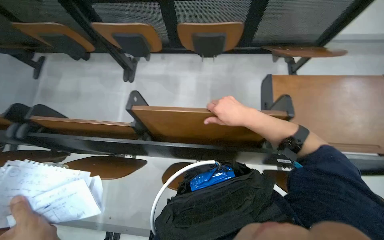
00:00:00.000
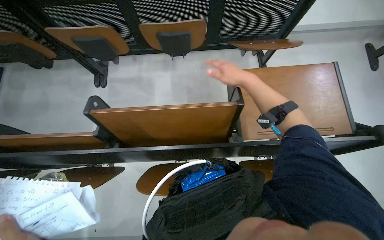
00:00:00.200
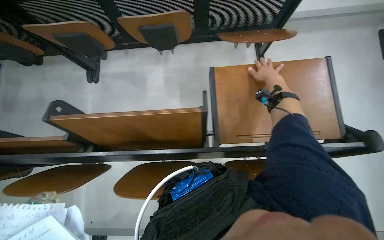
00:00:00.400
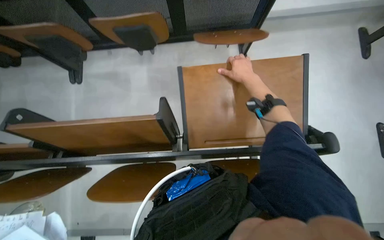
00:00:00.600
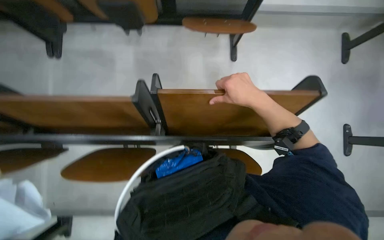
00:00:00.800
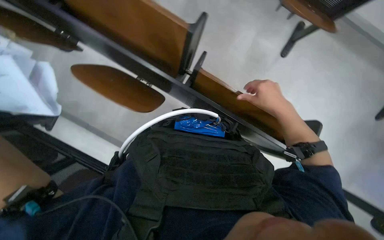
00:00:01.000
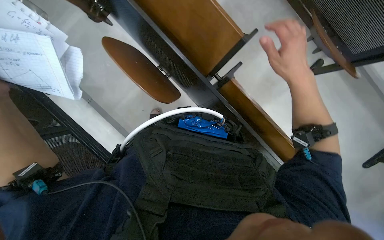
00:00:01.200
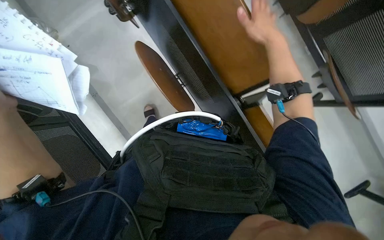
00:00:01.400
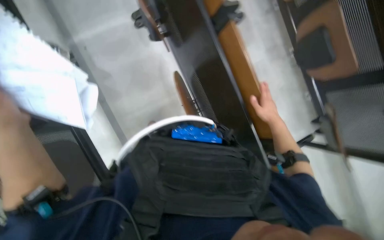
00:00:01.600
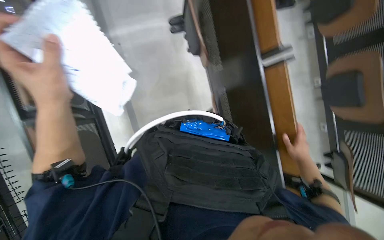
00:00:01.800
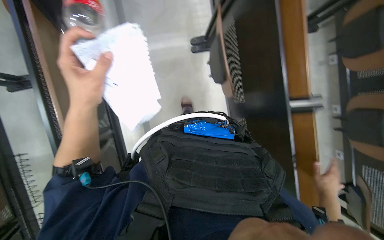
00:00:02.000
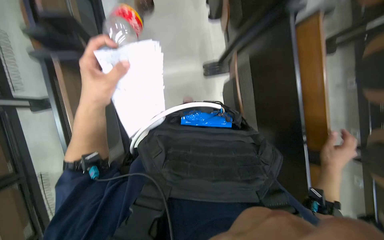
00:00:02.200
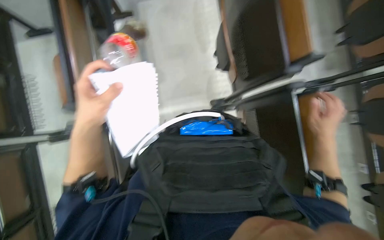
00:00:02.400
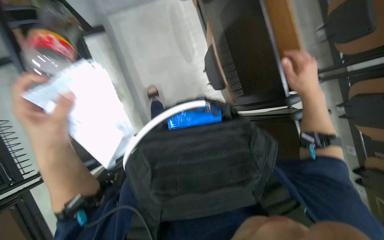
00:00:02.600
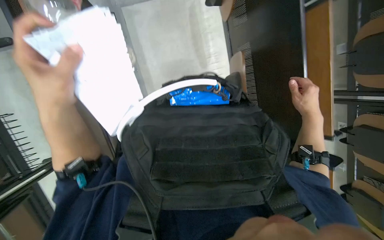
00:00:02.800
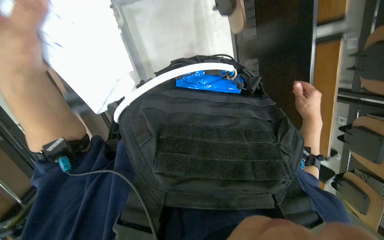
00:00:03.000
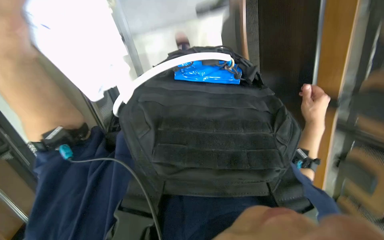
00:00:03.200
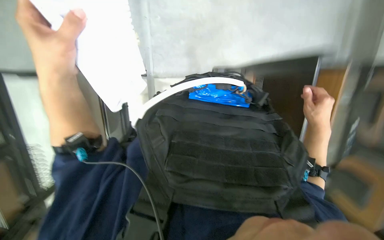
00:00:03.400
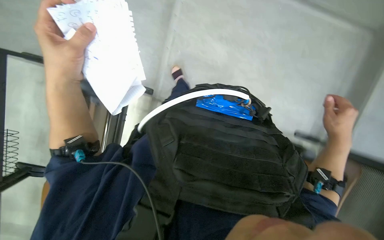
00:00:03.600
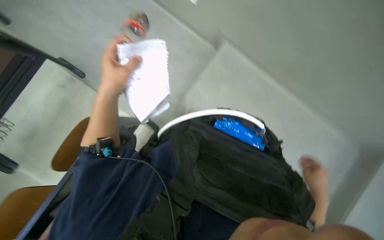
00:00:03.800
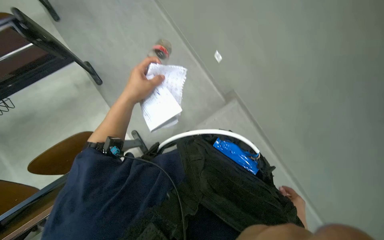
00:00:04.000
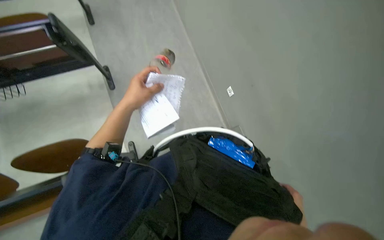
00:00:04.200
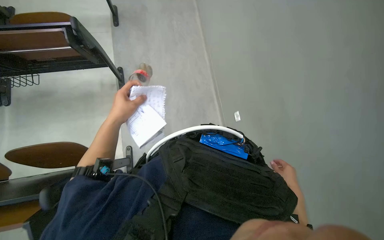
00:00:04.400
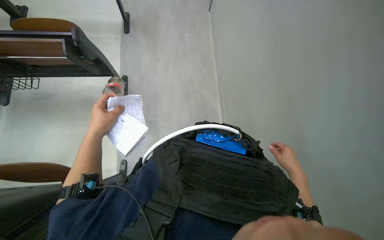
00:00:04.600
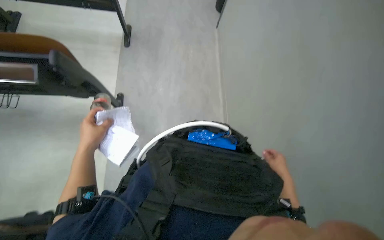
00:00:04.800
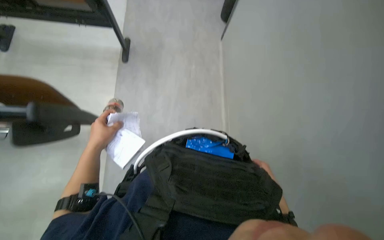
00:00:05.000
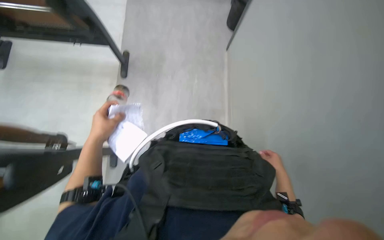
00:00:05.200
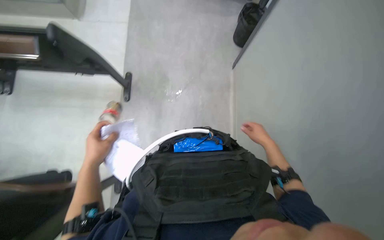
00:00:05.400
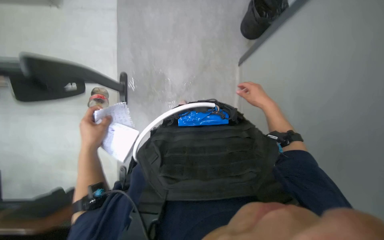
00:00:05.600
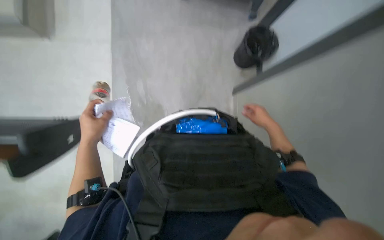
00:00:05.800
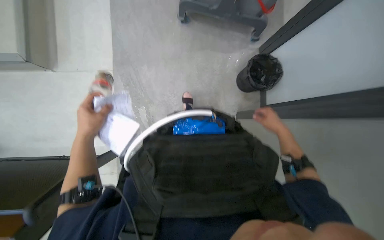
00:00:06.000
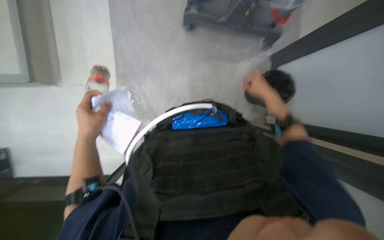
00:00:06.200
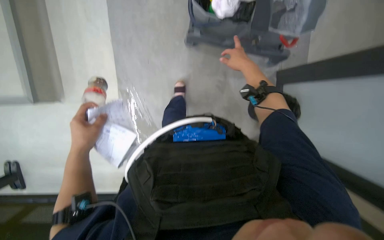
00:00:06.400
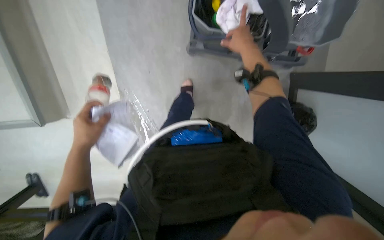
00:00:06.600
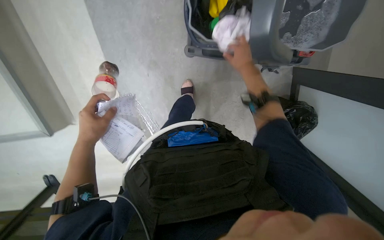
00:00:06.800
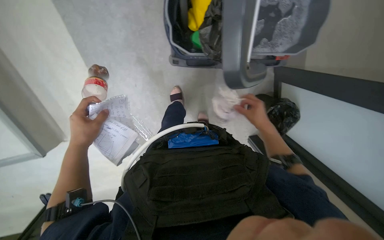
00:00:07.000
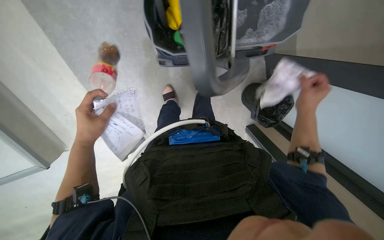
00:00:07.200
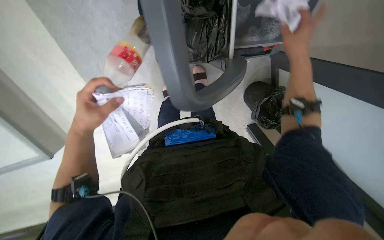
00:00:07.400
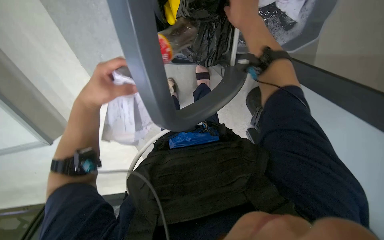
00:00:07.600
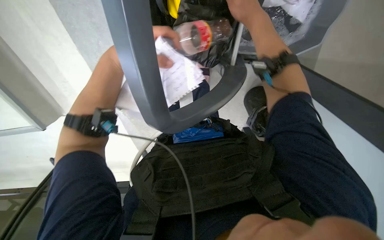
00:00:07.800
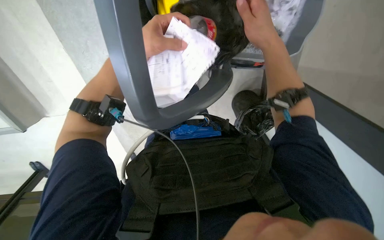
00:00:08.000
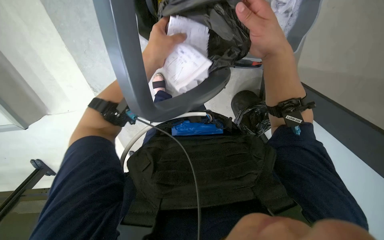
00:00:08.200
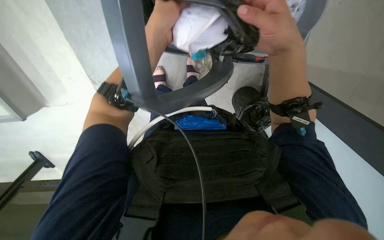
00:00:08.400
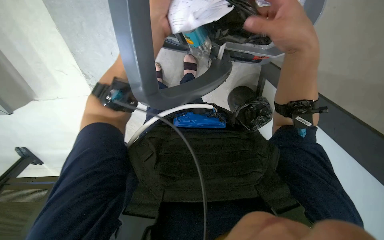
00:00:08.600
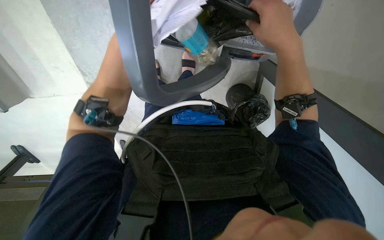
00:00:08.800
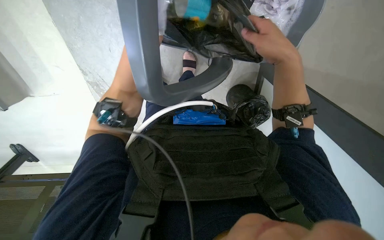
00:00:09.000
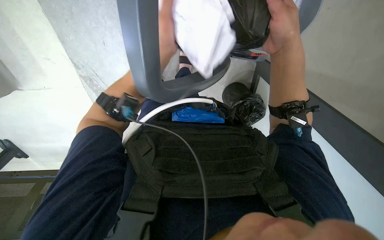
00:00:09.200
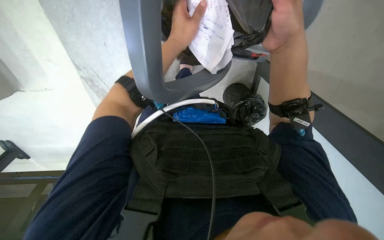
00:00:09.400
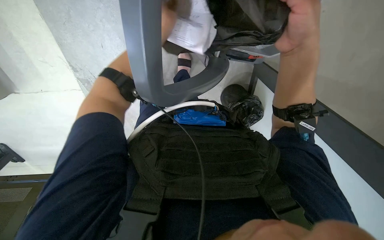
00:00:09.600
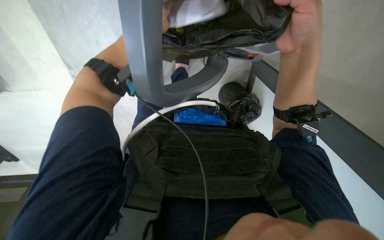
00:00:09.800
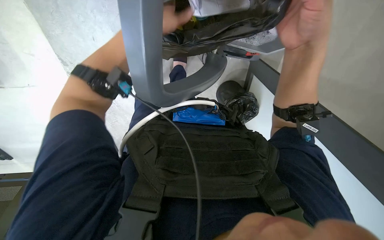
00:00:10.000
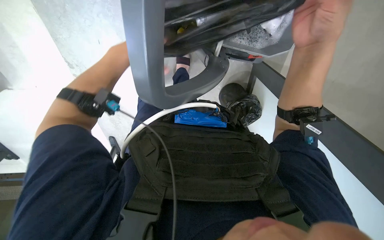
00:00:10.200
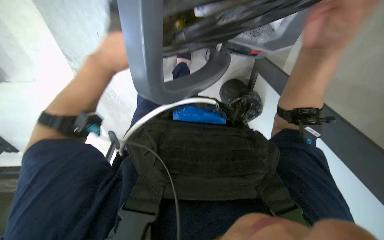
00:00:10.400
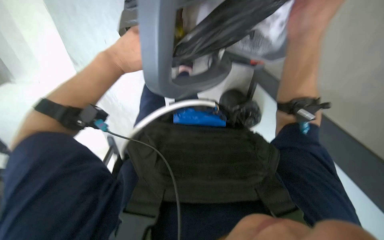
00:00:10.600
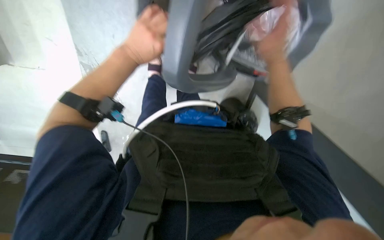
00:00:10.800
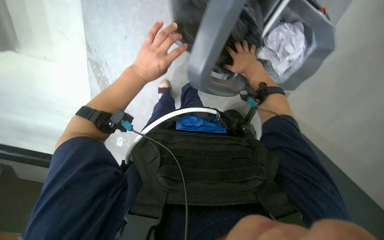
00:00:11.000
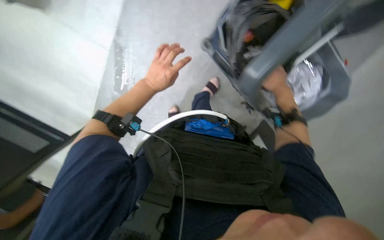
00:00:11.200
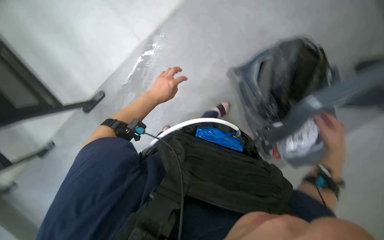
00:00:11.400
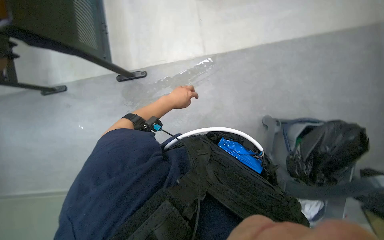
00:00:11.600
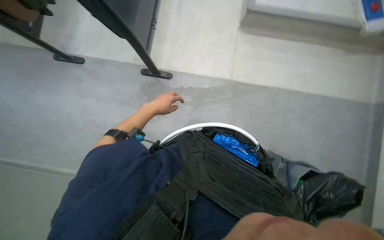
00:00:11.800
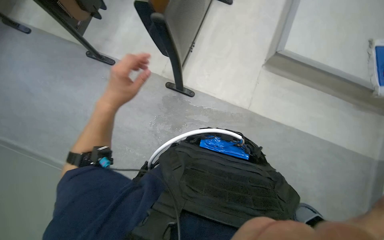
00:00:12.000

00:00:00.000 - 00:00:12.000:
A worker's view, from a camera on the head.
Job: organizing items.
The whole recording: Organizing classroom desks. The worker adjusts desks and collects trash from them, disposing of it into a cart.
00:00:00.000 - 00:00:01.600: The wearer looks approximately 15 degrees further downward.
00:00:01.600 - 00:00:03.000: The view swings some 25 degrees to the left. The camera pitches upward, by about 20 degrees.
00:00:03.000 - 00:00:04.400: The view tilts about 25 degrees upward. The scene rotates clockwise by some 40 degrees.
00:00:04.400 - 00:00:06.000: The left hand moves roughly 5 cm down the picture and comes back; the right hand goes up and down the picture, some 25 cm each way, reversing 2 times.
00:00:06.000 - 00:00:07.600: The right hand goes up and down the picture, roughly 25 cm each way, reversing 2 times, while the left hand travels up the picture by approximately 15 cm.
00:00:07.600 - 00:00:09.000: The right hand goes roughly 15 cm down the picture; the left hand travels to the right and up the picture by some 25 cm.
00:00:09.000 - 00:00:10.400: The left hand moves to the left and down the picture, some 15 cm.
00:00:10.400 - 00:00:12.000: The camera pitches upward, by about 30 degrees. The scene rotates clockwise by about 25 degrees.

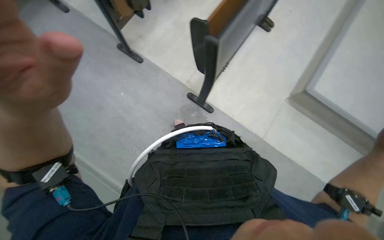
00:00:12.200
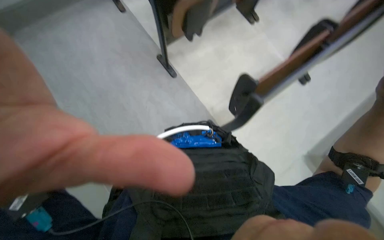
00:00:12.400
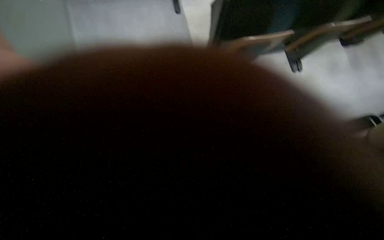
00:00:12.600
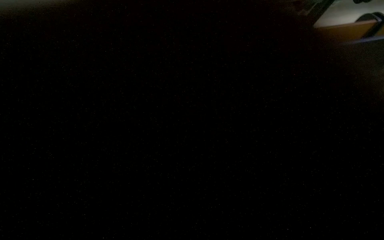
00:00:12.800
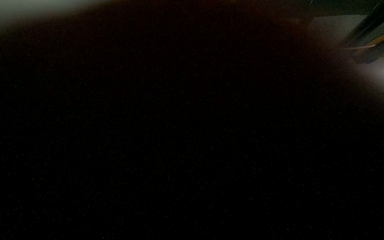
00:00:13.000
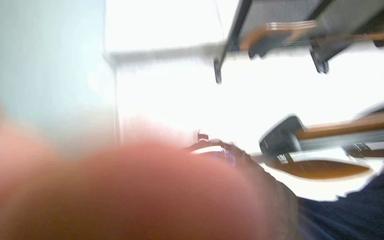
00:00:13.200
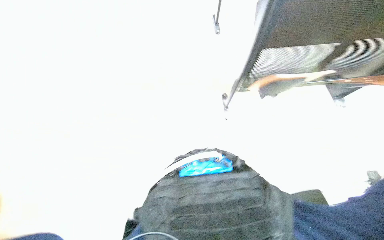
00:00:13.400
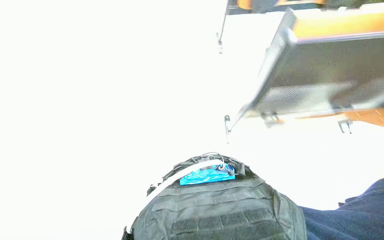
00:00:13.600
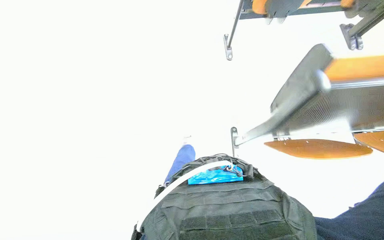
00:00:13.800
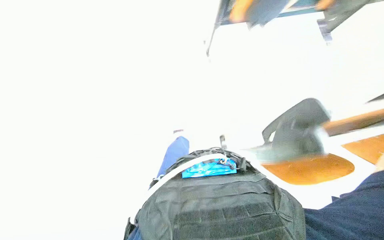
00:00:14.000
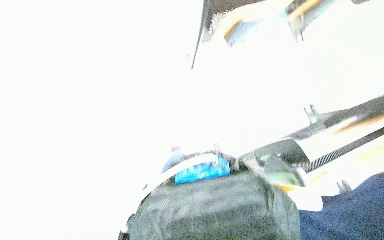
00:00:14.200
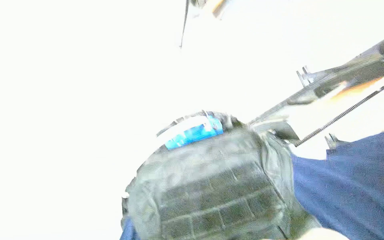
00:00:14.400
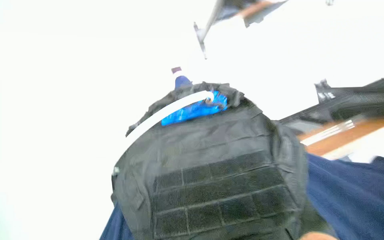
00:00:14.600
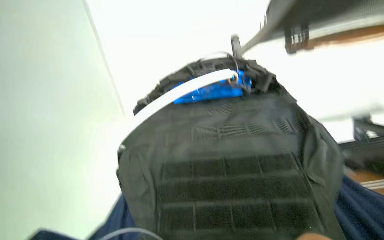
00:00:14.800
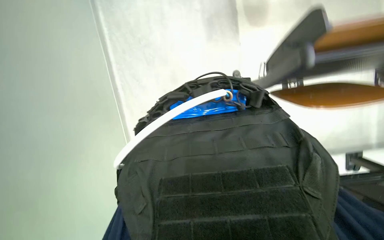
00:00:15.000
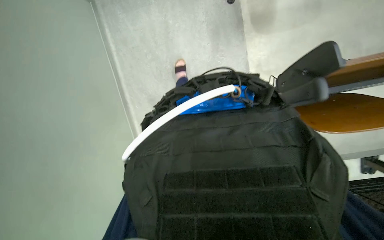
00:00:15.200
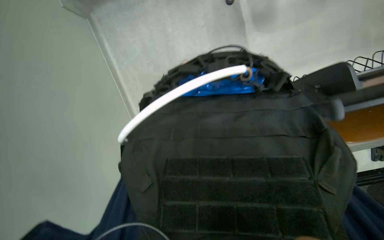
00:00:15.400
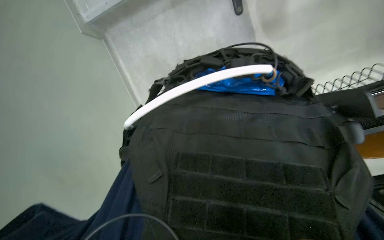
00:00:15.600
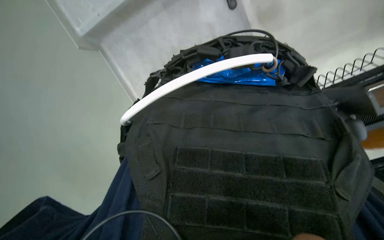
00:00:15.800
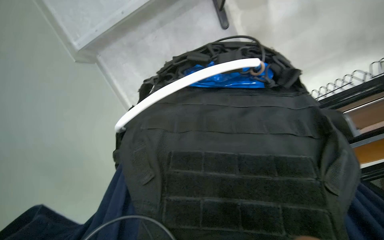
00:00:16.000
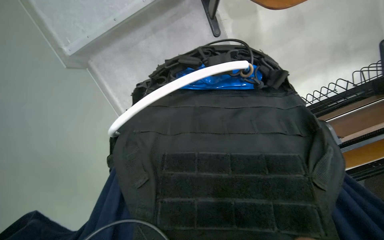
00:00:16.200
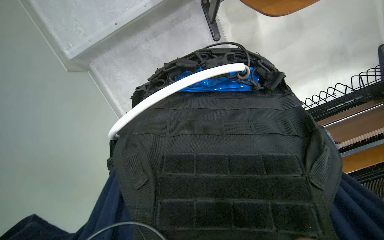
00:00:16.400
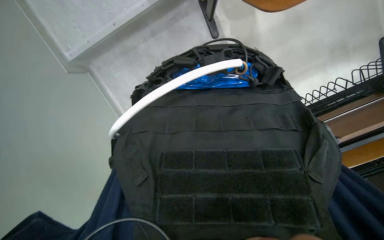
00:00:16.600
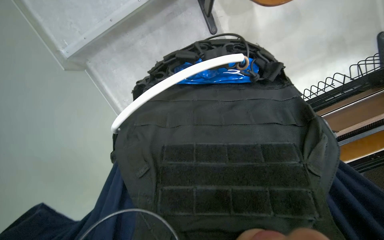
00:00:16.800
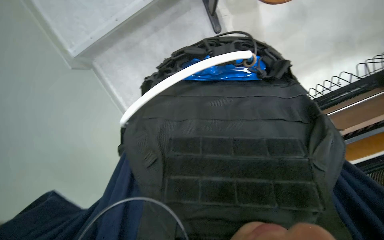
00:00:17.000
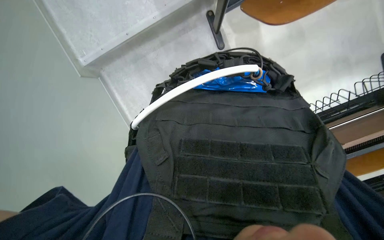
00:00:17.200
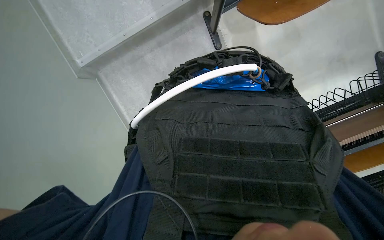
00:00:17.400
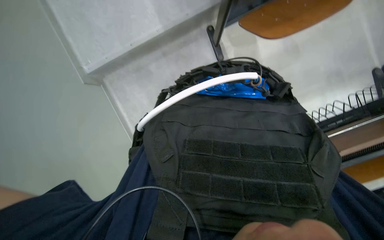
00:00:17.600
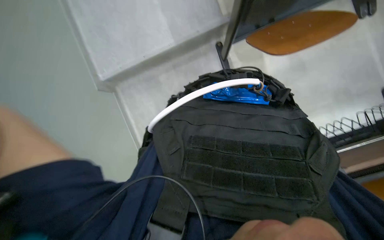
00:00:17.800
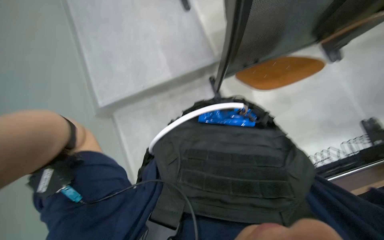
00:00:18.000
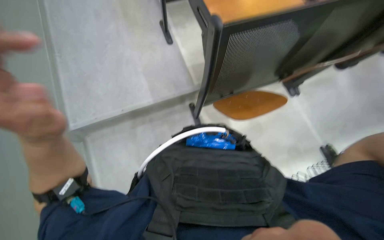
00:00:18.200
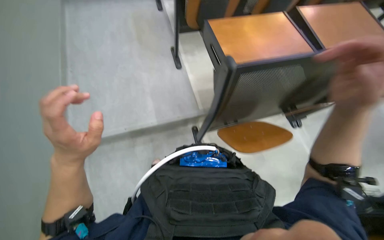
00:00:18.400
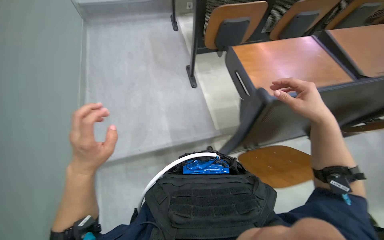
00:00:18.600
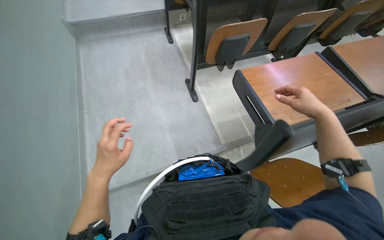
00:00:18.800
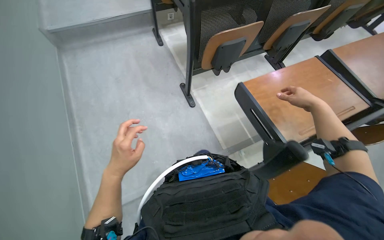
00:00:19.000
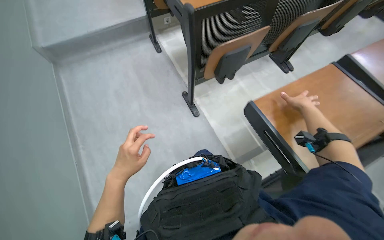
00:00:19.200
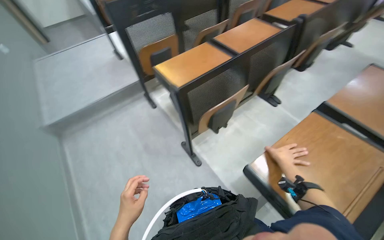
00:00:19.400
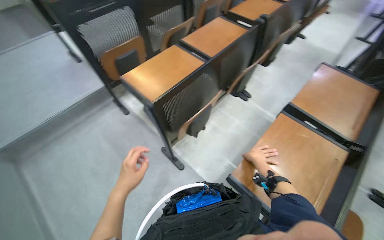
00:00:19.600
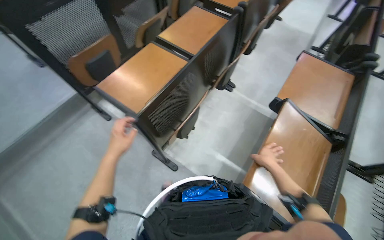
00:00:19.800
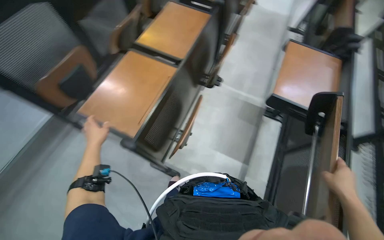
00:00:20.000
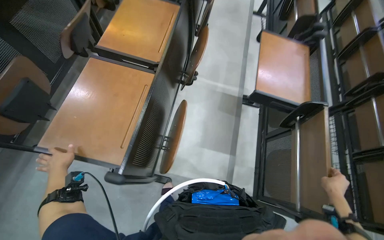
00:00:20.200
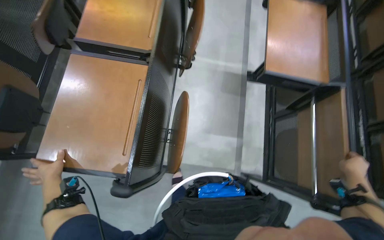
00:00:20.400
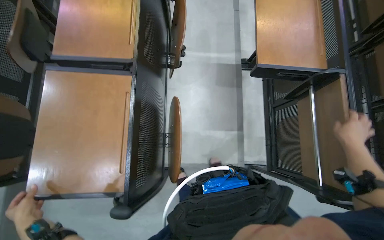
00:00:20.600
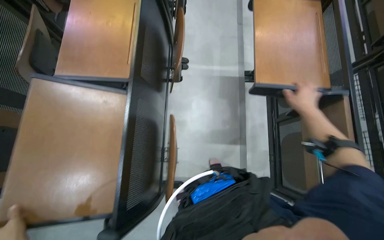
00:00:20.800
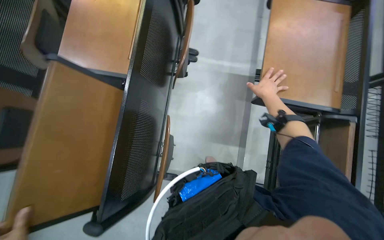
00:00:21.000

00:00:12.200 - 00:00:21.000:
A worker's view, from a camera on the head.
Job: organizing items.
The whole recording: Organizing classroom desks. The worker adjusts desks and collects trash from them, disposing of it into a cart.
00:00:16.600 - 00:00:18.000: The view tips upward by some 25 degrees.
00:00:18.000 - 00:00:19.600: The wearer's head swings approximately 20 degrees to the right. The camera pitches upward, by about 25 degrees.
00:00:19.600 - 00:00:21.000: The wearer moves about 50 cm. The wearer looks approximately 30 degrees further to the right. The camera pitches downward, by roughly 25 degrees.
